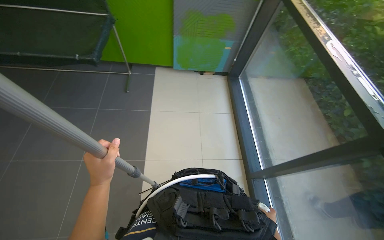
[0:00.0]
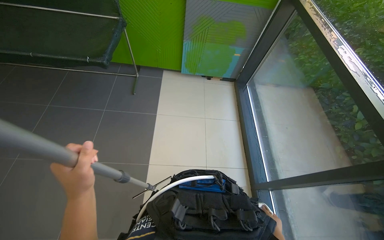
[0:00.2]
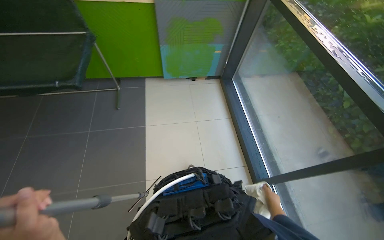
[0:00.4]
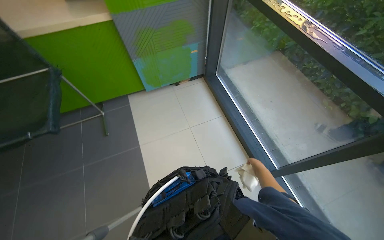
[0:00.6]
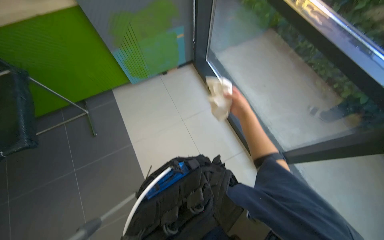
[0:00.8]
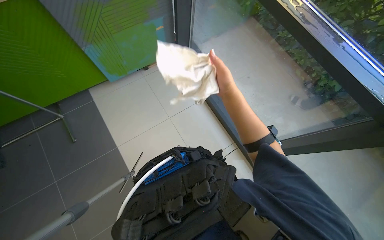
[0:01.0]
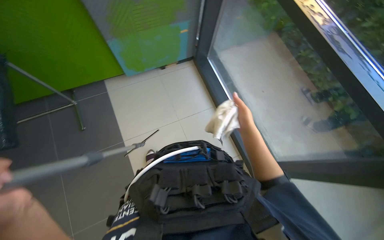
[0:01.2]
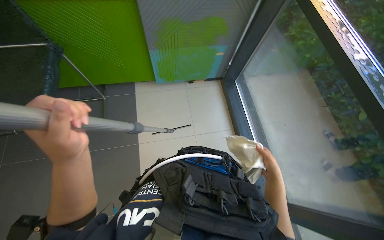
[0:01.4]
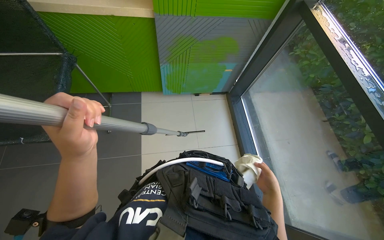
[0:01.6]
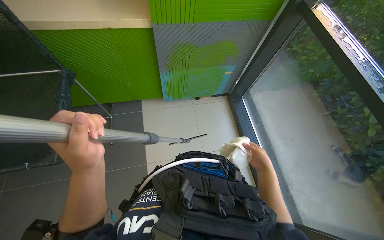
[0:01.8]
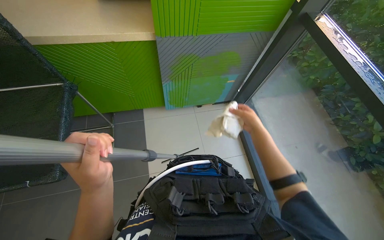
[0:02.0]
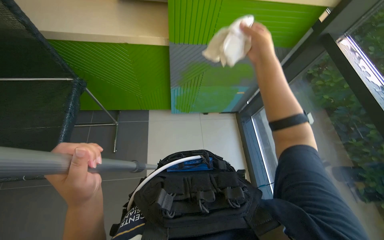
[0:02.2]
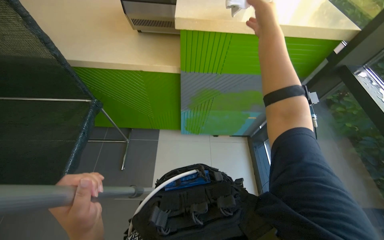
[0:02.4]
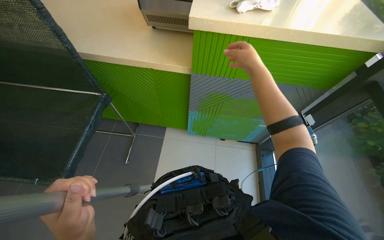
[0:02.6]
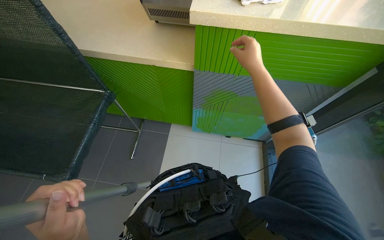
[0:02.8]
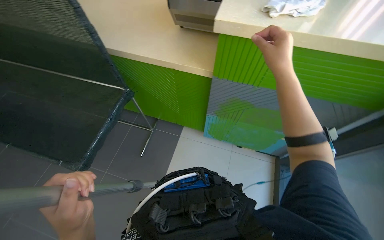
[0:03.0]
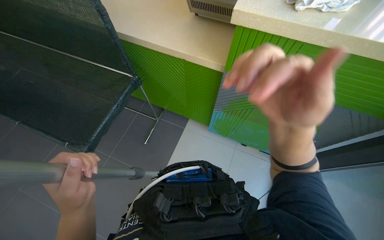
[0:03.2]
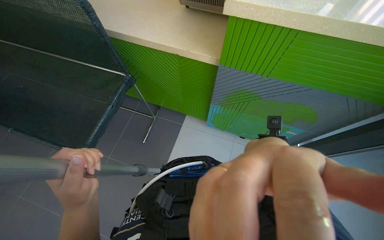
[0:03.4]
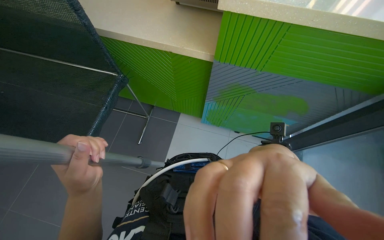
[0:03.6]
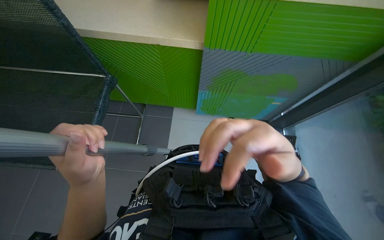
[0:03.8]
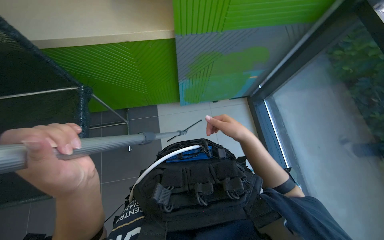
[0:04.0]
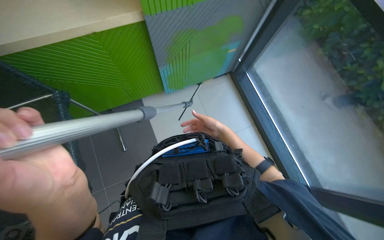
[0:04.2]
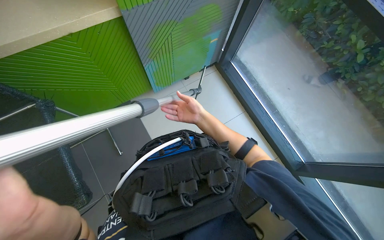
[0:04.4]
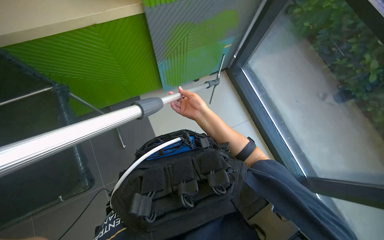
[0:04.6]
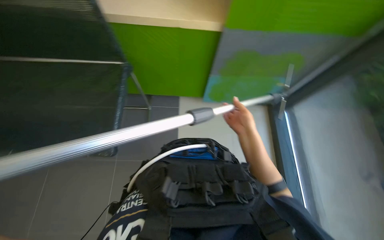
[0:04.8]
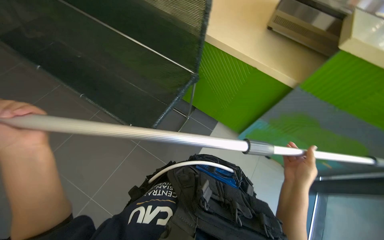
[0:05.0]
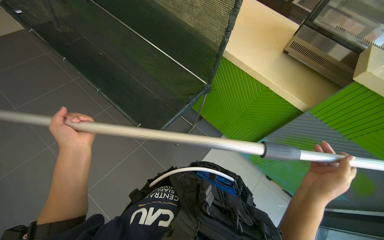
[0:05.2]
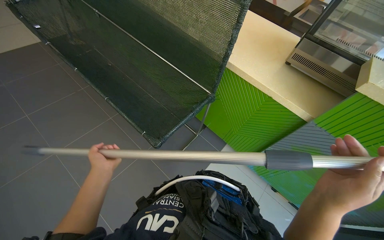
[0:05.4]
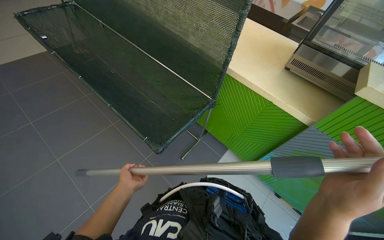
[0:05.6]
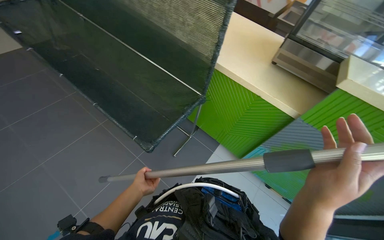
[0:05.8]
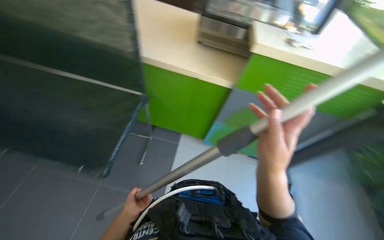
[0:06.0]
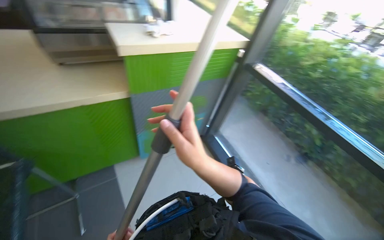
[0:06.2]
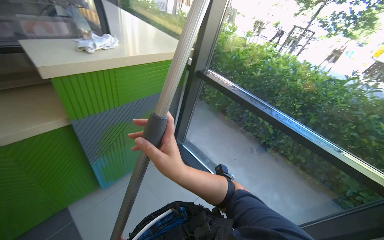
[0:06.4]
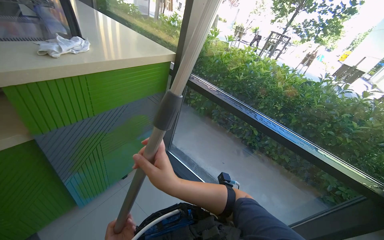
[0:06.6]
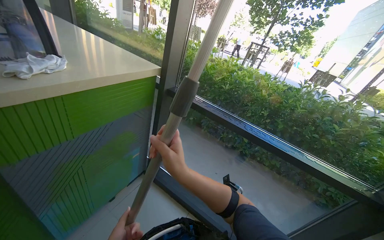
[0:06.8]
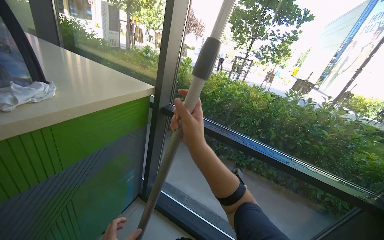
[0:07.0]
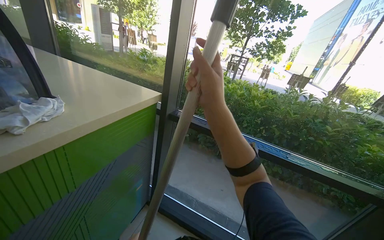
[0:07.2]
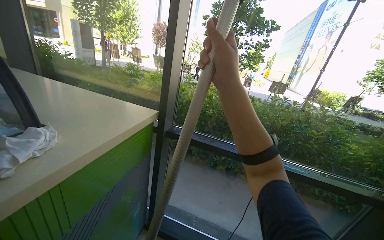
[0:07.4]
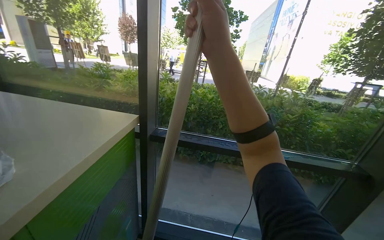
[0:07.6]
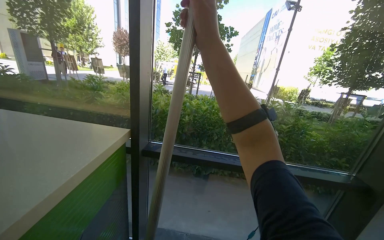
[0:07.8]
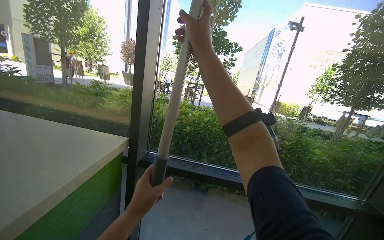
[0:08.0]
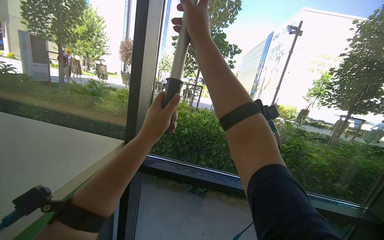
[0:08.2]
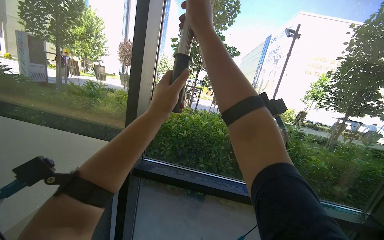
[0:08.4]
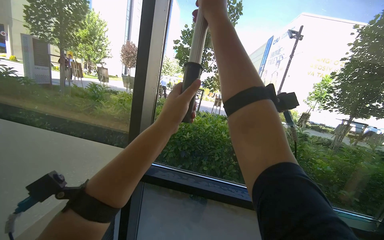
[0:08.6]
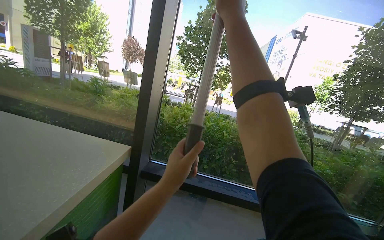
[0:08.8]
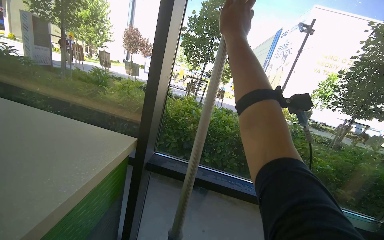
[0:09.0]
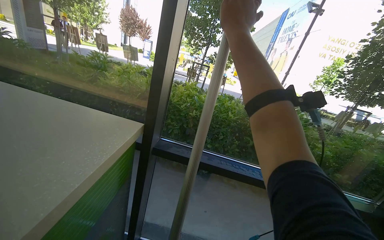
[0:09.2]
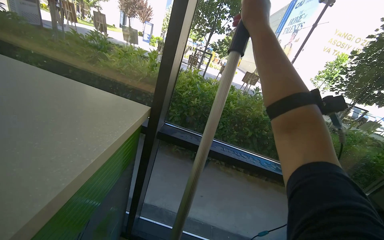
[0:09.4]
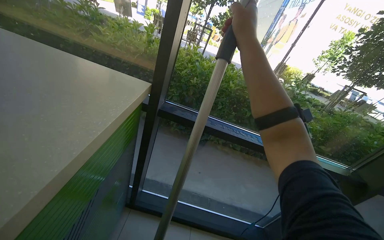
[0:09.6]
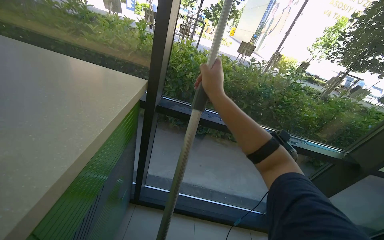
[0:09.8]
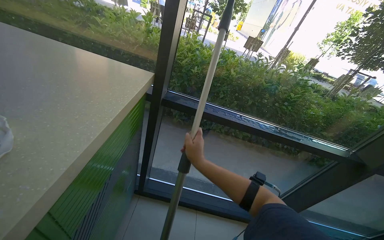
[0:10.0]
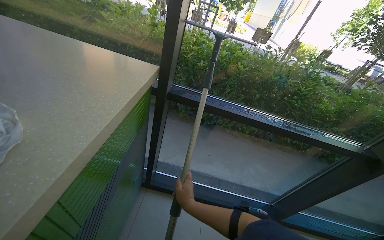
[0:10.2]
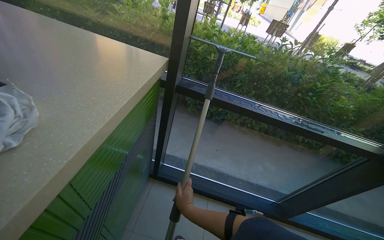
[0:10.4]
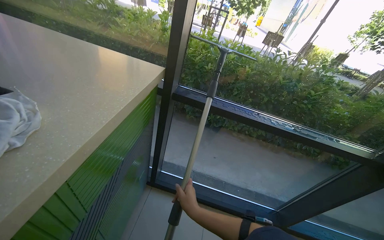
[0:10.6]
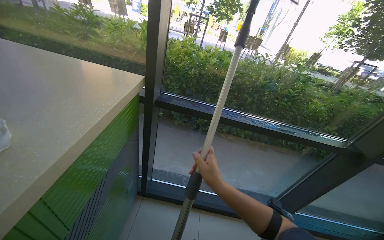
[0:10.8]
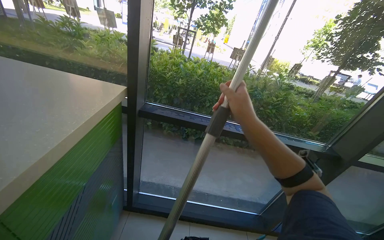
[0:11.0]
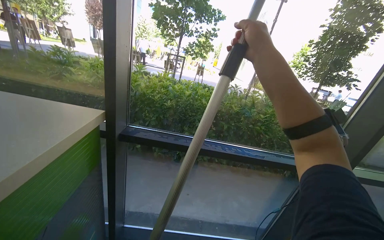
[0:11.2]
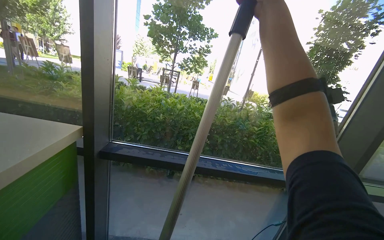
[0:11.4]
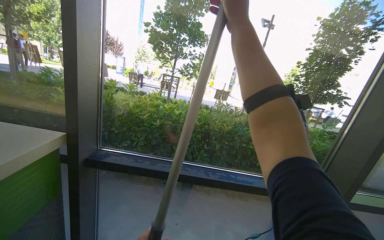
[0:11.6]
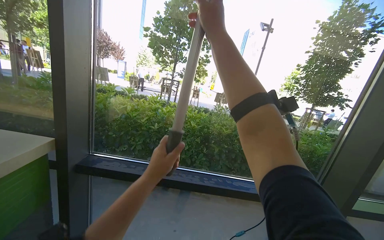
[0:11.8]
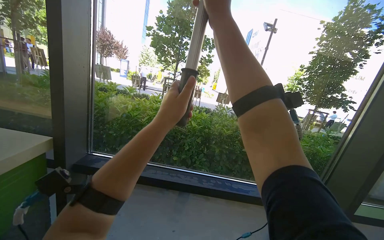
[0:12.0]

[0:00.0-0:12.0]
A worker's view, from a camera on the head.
Job: cleaning windows.
The whole recording: Cleaning glass panels and frames. The worker cleans the glass panels and frames using a squeegee and a cloth on a pole.
0:00.0 to 0:01.6: The wearer moves roughly 50 cm.
0:01.6 to 0:03.0: The head rotates some 25 degrees to the left. The right hand shifts roughly 80 cm up the picture.
0:03.0 to 0:04.4: The wearer looks roughly 50 degrees further to the right. The wearer looks approximately 15 degrees further downward.
0:04.4 to 0:06.0: The wearer looks approximately 20 degrees further upward. Everything in view rotates some 40 degrees clockwise.
0:06.0 to 0:07.6: The camera travels about 40 cm. The wearer's head swings some 95 degrees to the right. The camera pitches upward, by roughly 15 degrees.
0:07.6 to 0:09.0: The right hand moves up the picture, roughly 15 cm.
0:09.0 to 0:10.4: The view tips downward by about 25 degrees. The right hand shifts approximately 70 cm down the picture.
0:10.4 to 0:12.0: The wearer looks approximately 25 degrees further upward. The right hand travels up the picture and to the right by roughly 80 cm.

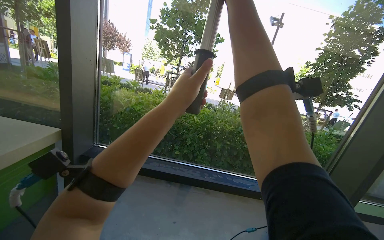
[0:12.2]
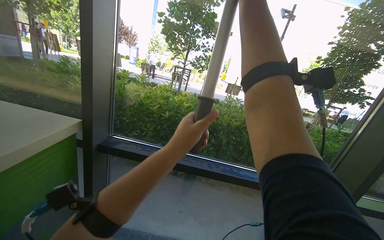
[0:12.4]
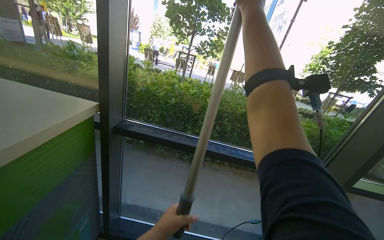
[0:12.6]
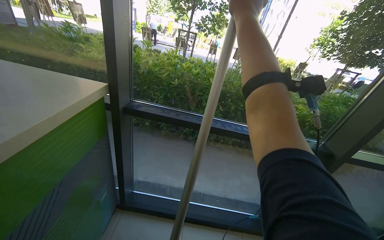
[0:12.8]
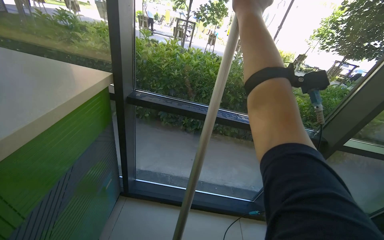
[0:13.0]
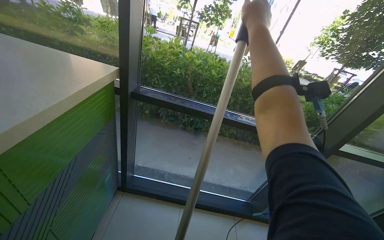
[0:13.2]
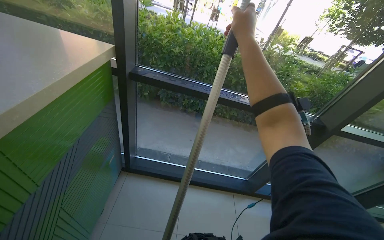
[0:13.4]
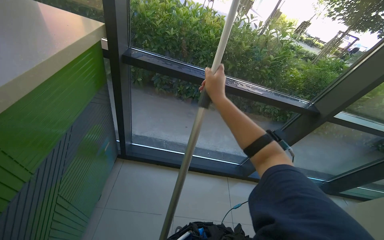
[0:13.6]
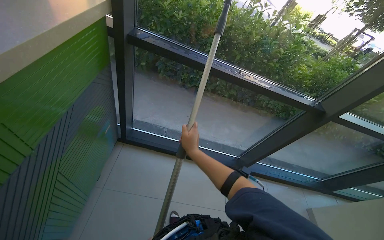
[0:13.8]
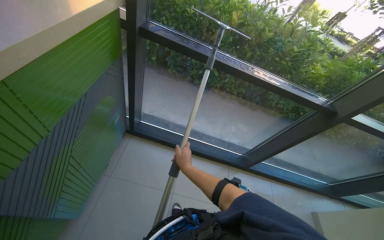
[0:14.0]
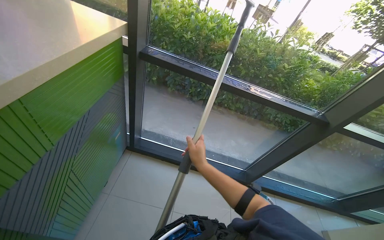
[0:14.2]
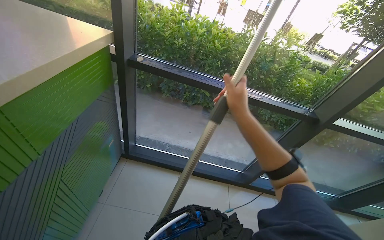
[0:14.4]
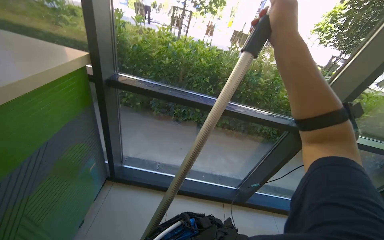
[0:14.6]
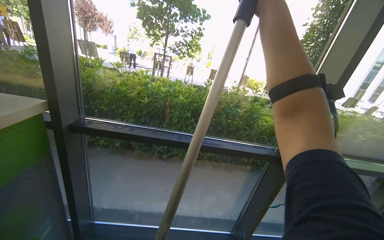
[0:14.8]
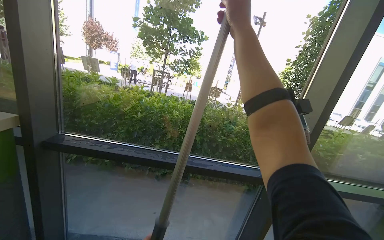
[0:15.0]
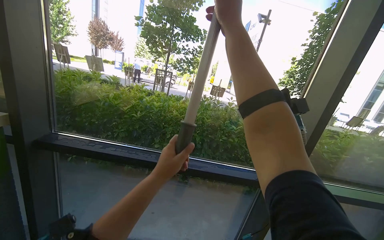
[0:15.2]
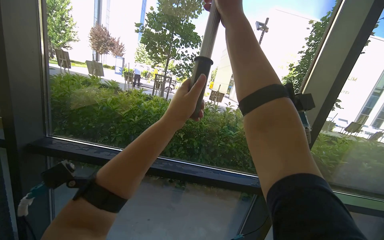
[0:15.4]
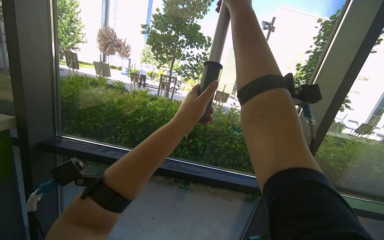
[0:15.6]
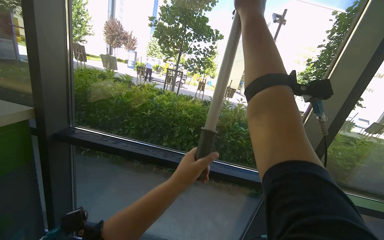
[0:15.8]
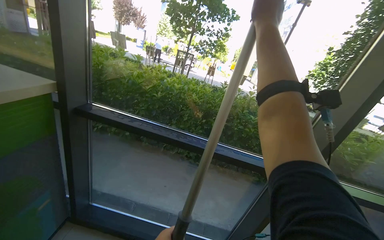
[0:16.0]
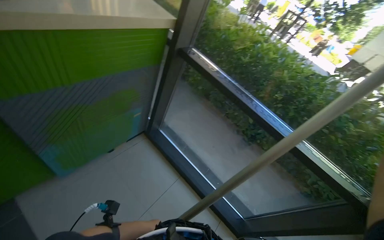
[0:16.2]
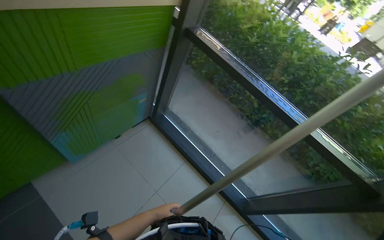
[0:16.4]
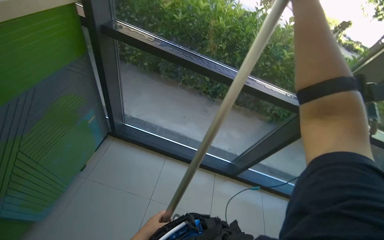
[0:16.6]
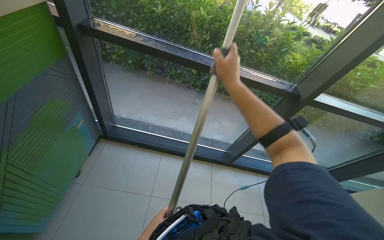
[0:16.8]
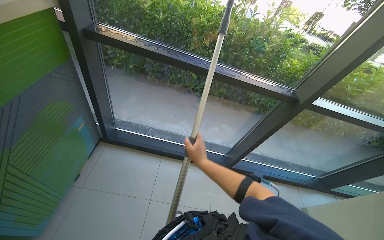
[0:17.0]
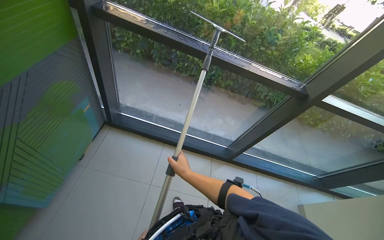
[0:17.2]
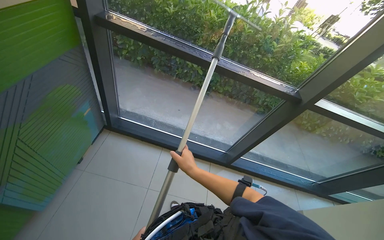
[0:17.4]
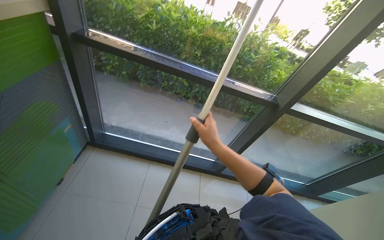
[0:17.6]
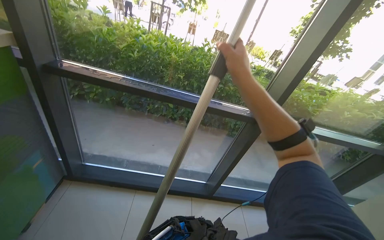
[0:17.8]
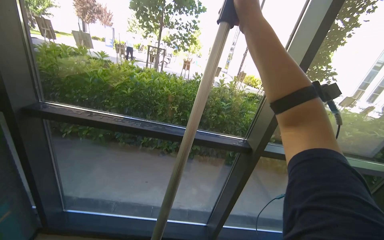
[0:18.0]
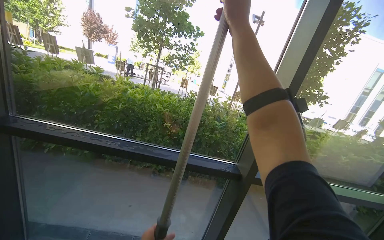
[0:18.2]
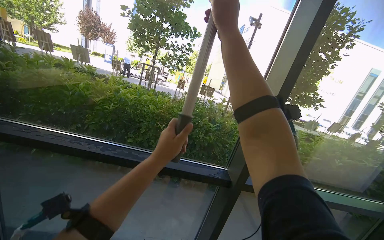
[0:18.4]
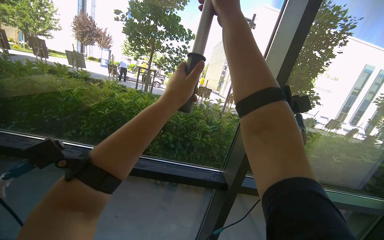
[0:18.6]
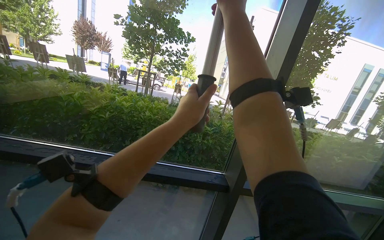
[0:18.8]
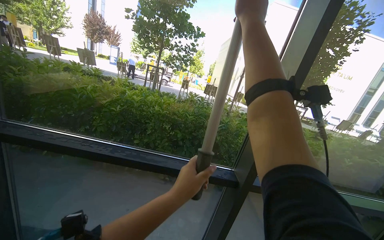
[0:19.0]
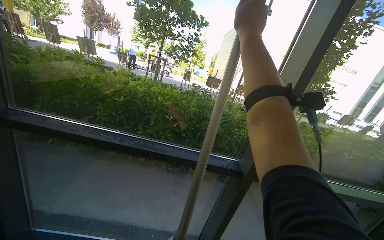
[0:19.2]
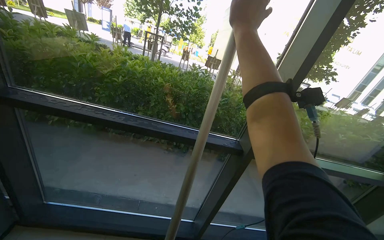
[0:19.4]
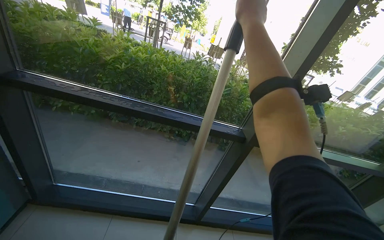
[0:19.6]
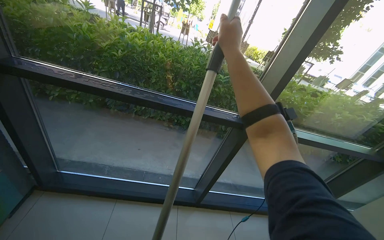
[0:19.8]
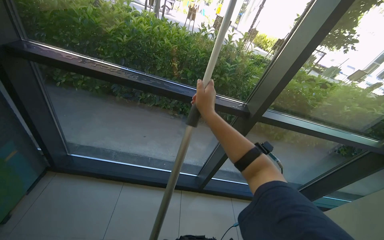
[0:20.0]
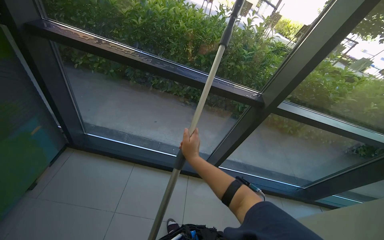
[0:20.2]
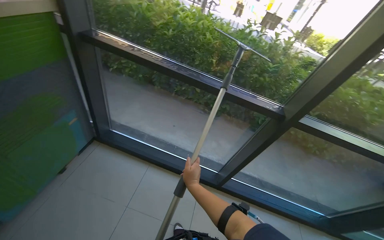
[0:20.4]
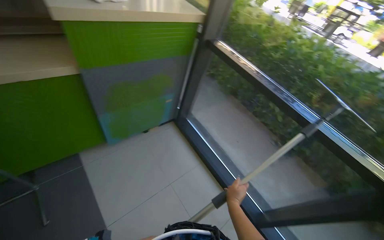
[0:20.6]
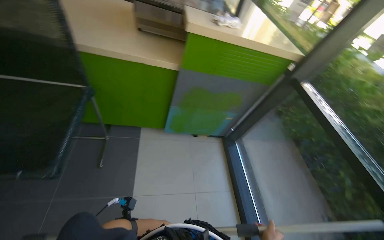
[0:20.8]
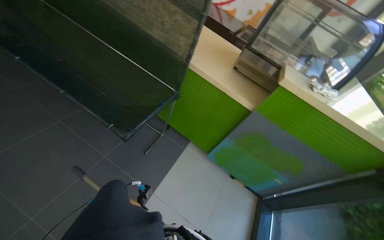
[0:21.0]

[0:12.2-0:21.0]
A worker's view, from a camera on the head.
Job: cleaning windows.
The whole recording: Cleaning glass panels and frames. The worker cleans the glass panels and frames using a squeegee and a cloth on a pole.
0:12.2 to 0:13.6: The camera pitches downward, by approximately 30 degrees. The right hand travels down the picture by some 50 cm.
0:13.6 to 0:15.2: The camera travels roughly 40 cm. The wearer looks some 30 degrees further upward.
0:15.2 to 0:16.6: The head rotates about 25 degrees to the left. The view tilts about 25 degrees downward.
0:19.6 to 0:21.0: The camera is carried about 40 cm. The head rotates about 120 degrees to the left. The wearer looks some 15 degrees further upward.
